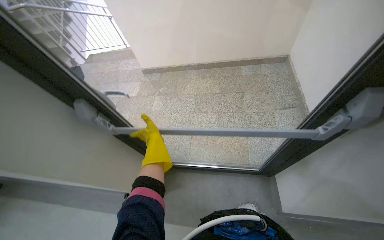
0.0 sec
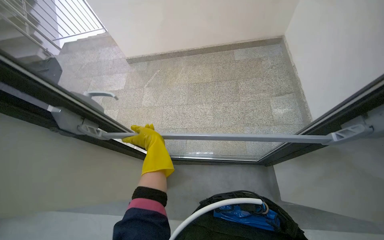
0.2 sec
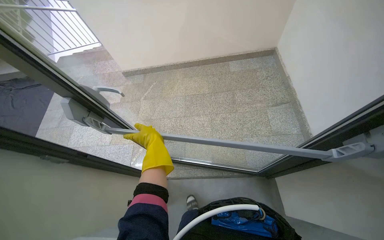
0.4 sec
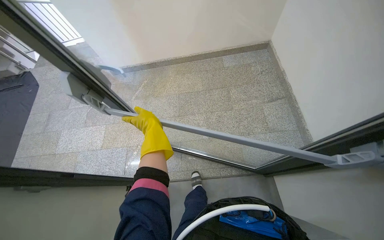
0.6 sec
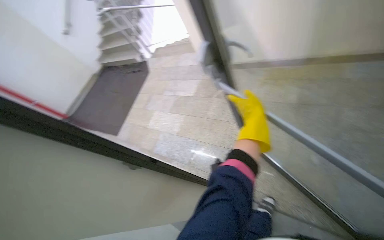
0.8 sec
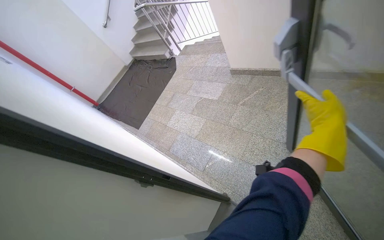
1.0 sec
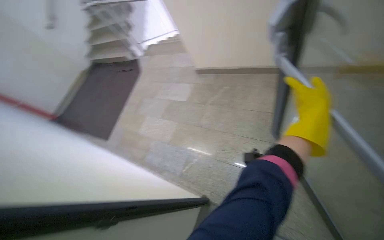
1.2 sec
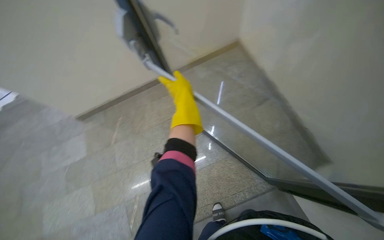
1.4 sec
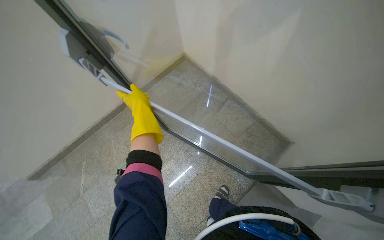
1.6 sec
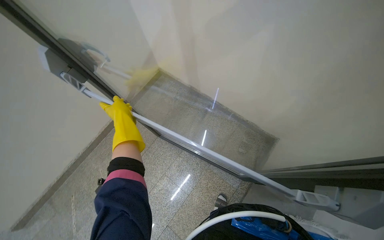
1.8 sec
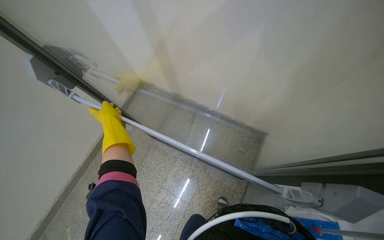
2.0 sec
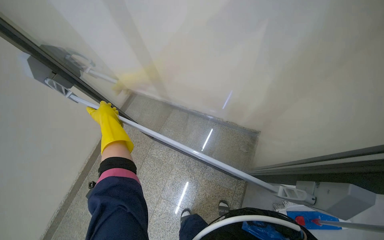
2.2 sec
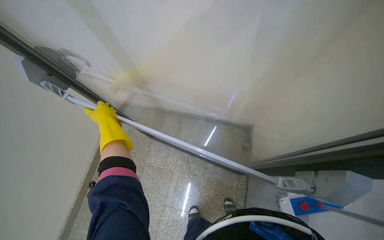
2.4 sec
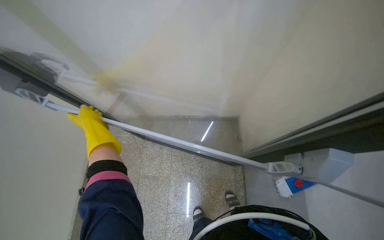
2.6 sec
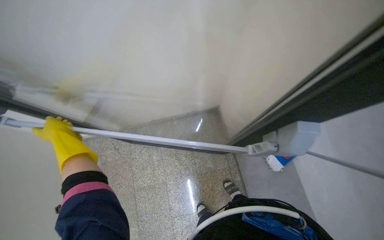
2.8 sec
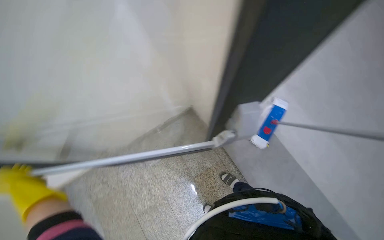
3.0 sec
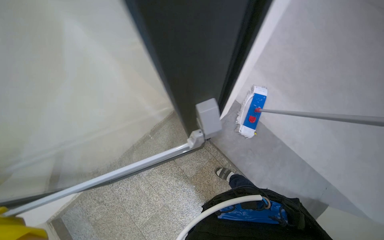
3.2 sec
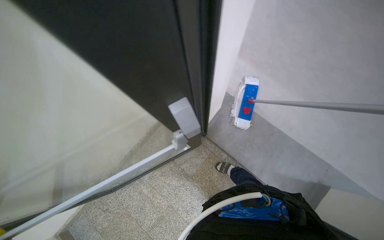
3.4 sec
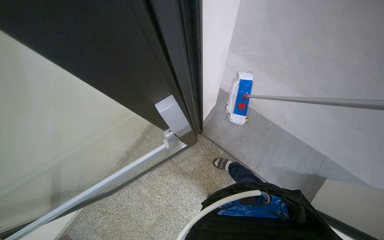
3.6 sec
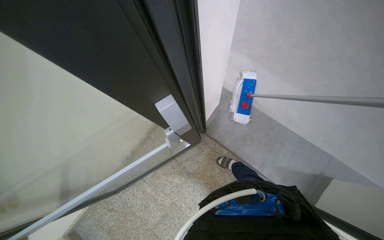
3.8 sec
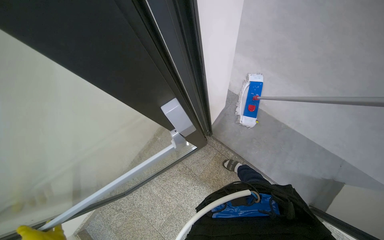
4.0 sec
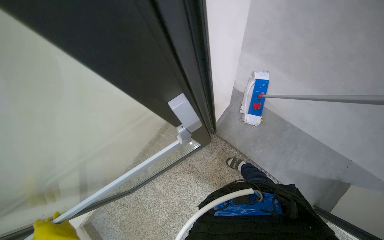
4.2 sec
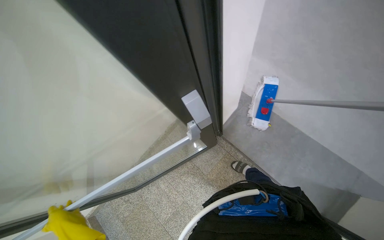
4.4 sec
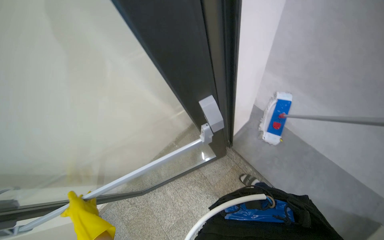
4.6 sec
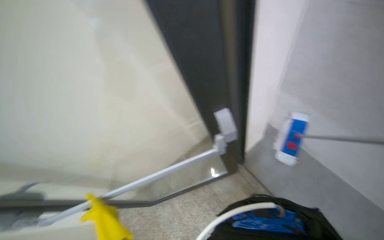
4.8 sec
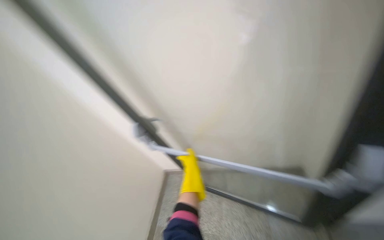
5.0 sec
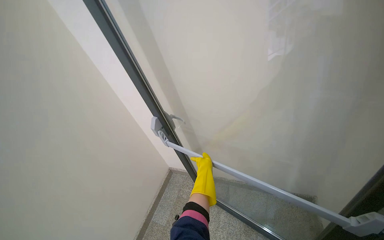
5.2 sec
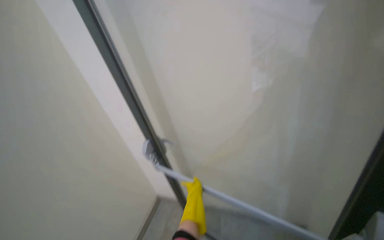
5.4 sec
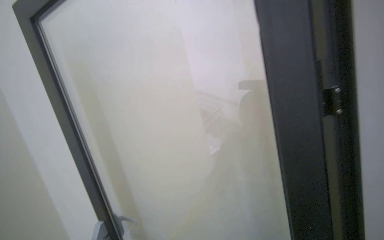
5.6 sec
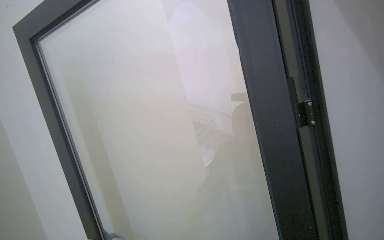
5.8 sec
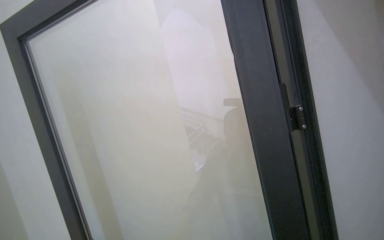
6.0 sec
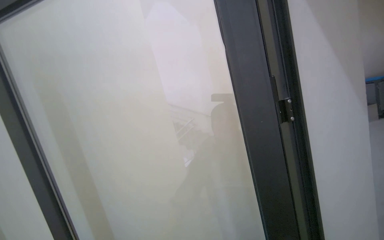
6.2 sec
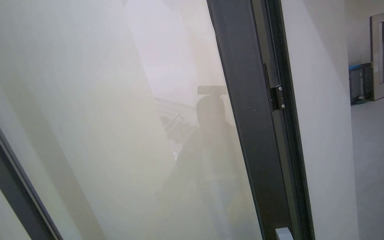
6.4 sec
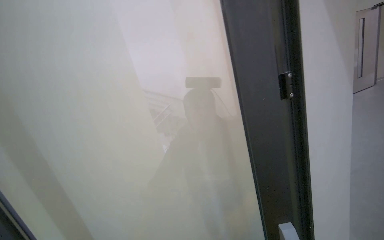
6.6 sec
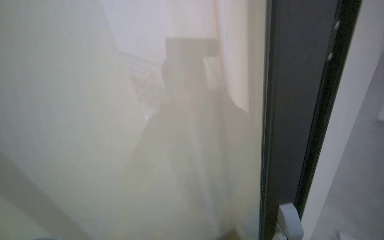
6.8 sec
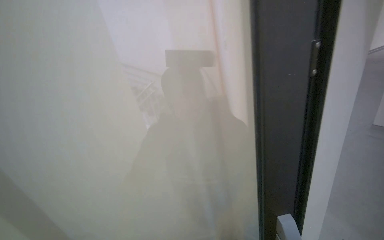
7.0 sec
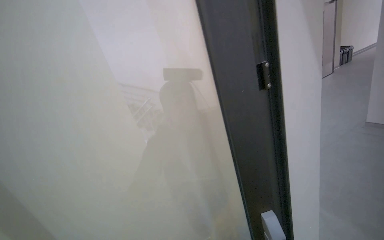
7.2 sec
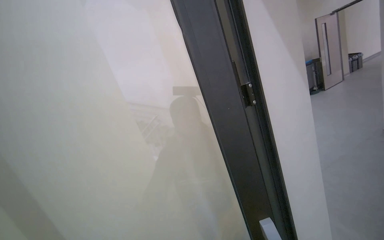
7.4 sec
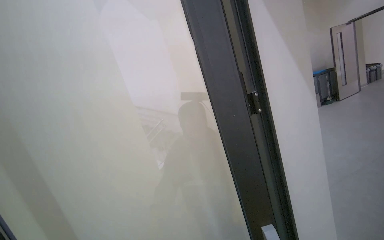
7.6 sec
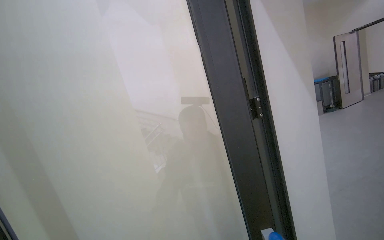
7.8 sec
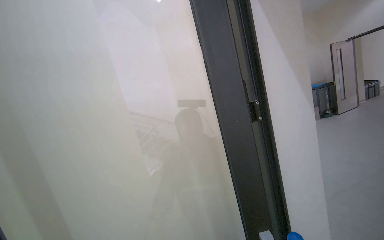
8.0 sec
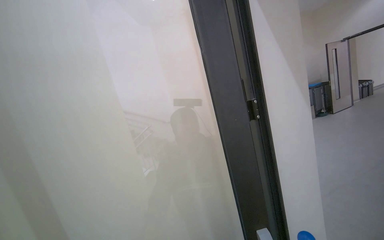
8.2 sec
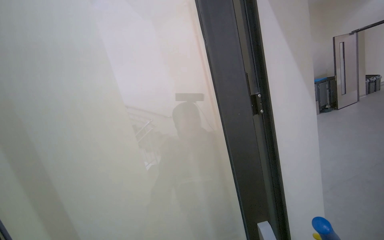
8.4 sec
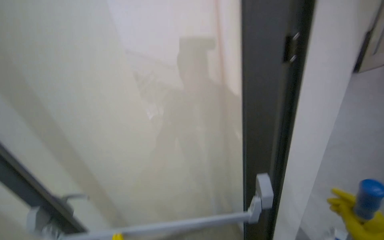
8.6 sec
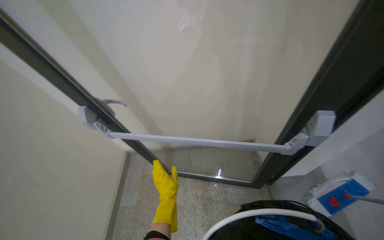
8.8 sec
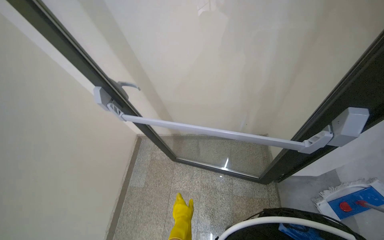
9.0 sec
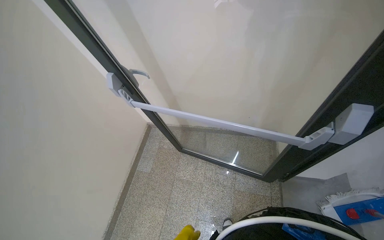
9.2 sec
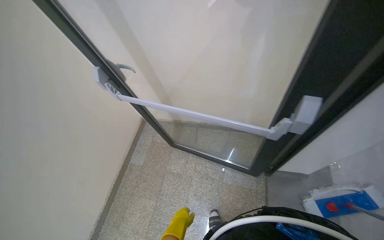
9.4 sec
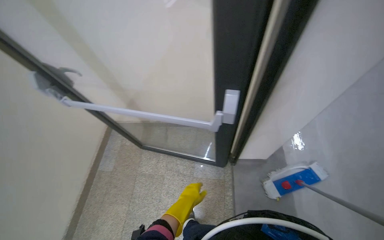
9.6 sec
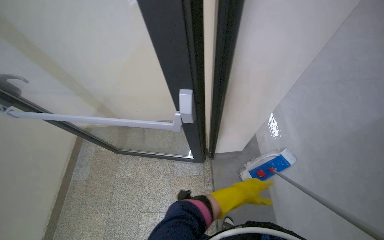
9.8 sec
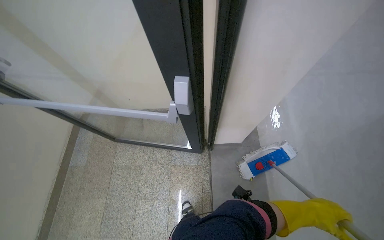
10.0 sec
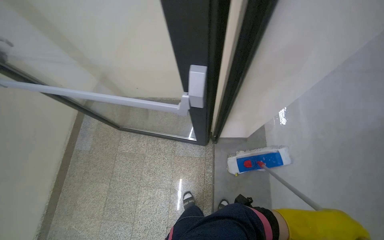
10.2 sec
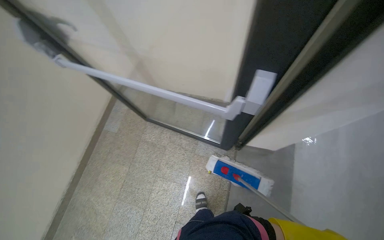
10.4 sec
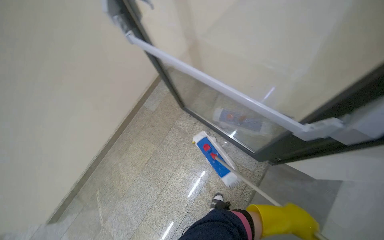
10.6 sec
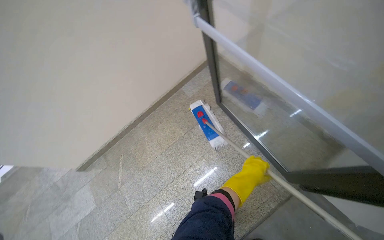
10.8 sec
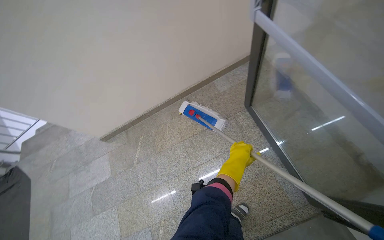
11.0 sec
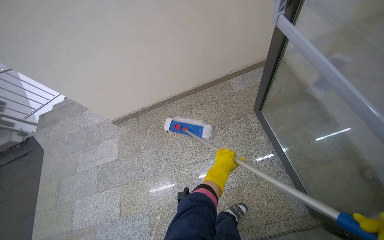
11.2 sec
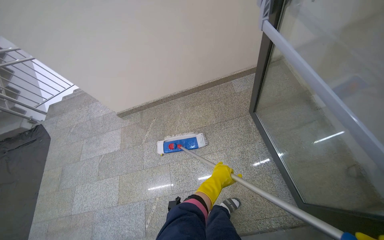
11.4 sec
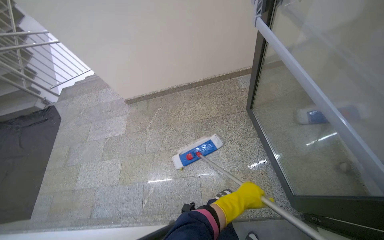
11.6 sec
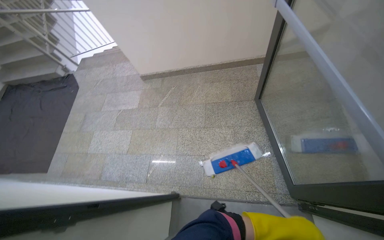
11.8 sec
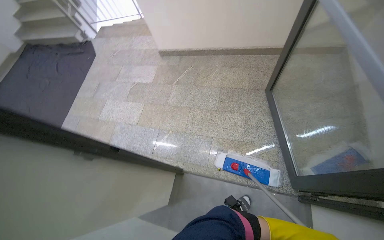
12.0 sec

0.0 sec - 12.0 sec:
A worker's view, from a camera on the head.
Job: mopping floor.
The whole recording: Mopping hallway floor. The worker mops the hallway floor using a flat mop and a bucket.
0.0 sec - 1.6 sec: The wearer moves some 50 cm. The wearer's head swings some 30 degrees to the right.
4.4 sec - 6.0 sec: The view tilts some 55 degrees upward.
6.0 sec - 7.6 sec: The view tips downward by roughly 10 degrees.
7.6 sec - 9.0 sec: The wearer looks some 20 degrees further to the left. The wearer looks some 25 degrees further downward.
9.0 sec - 10.4 sec: The wearer looks about 15 degrees further downward.
10.4 sec - 12.0 sec: The wearer's head swings about 85 degrees to the left. The view tips downward by about 20 degrees.

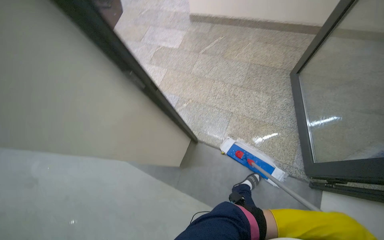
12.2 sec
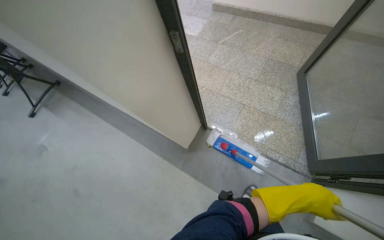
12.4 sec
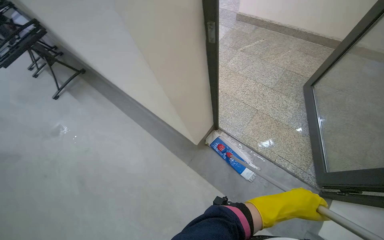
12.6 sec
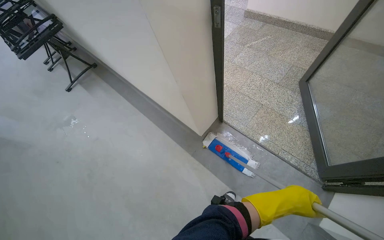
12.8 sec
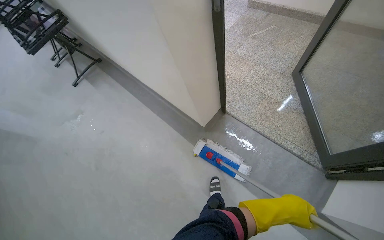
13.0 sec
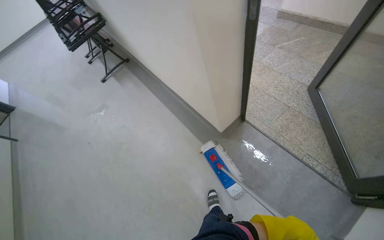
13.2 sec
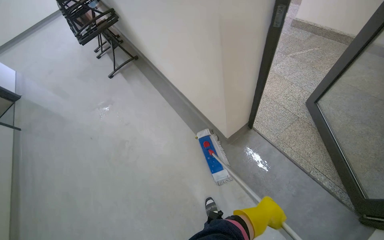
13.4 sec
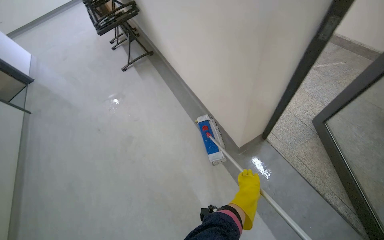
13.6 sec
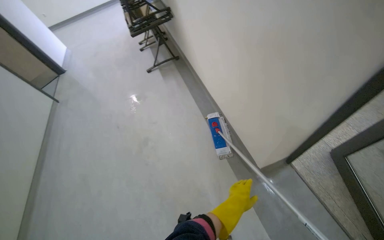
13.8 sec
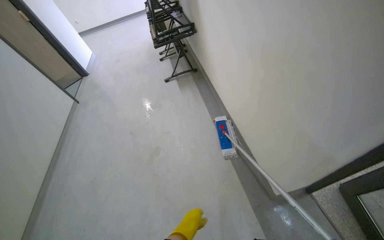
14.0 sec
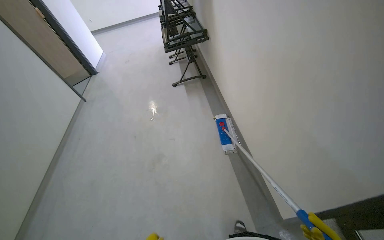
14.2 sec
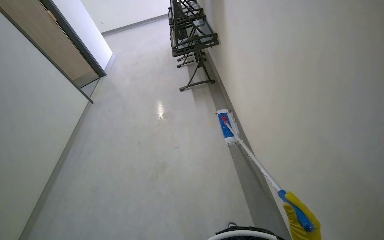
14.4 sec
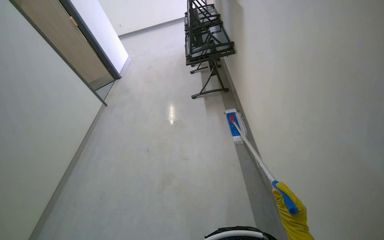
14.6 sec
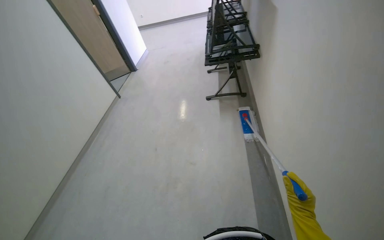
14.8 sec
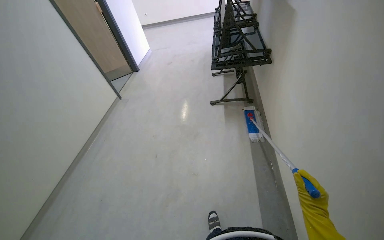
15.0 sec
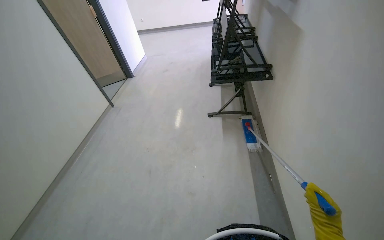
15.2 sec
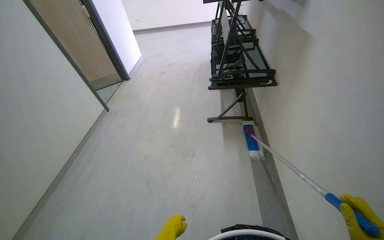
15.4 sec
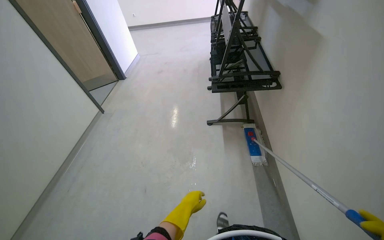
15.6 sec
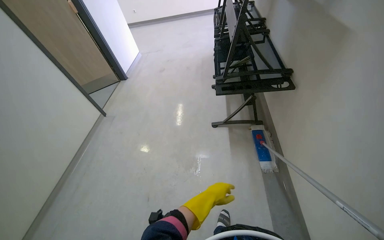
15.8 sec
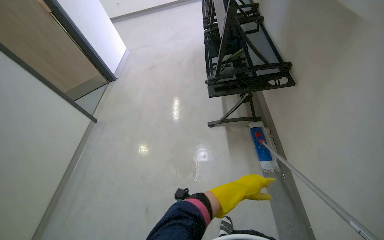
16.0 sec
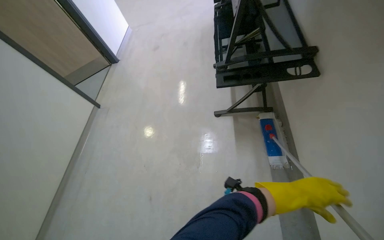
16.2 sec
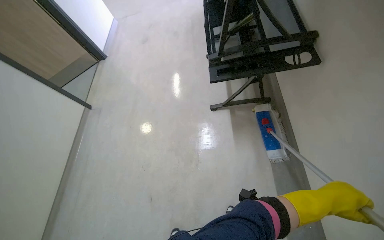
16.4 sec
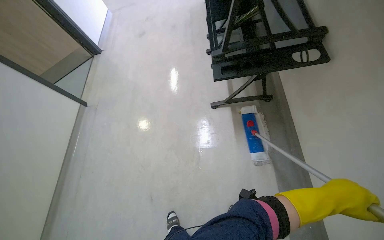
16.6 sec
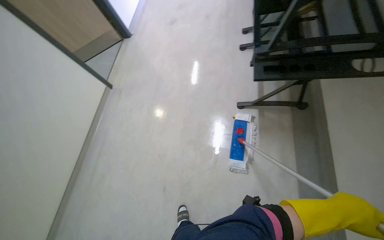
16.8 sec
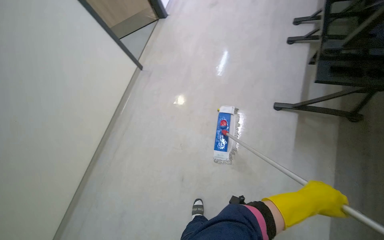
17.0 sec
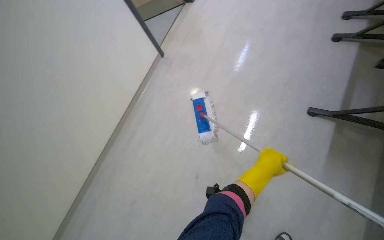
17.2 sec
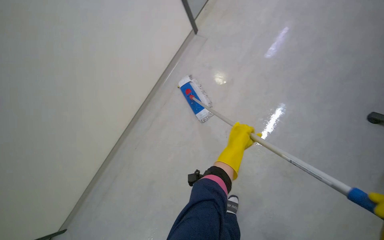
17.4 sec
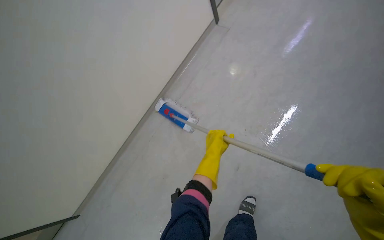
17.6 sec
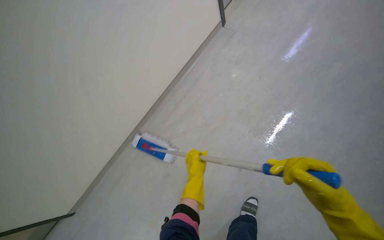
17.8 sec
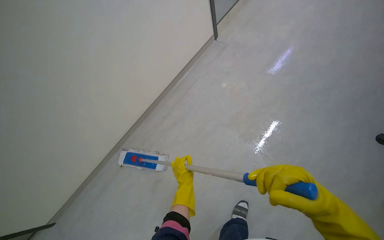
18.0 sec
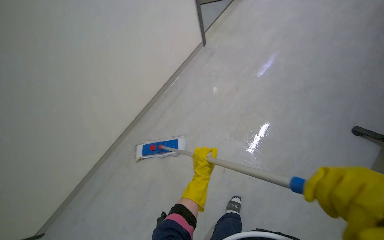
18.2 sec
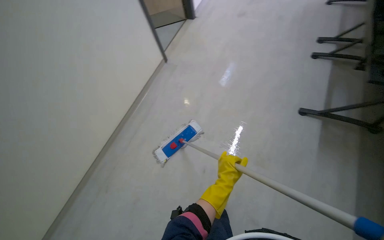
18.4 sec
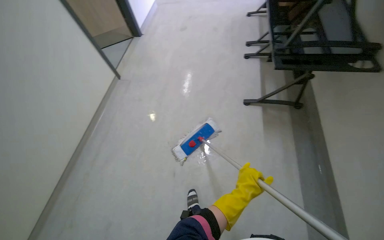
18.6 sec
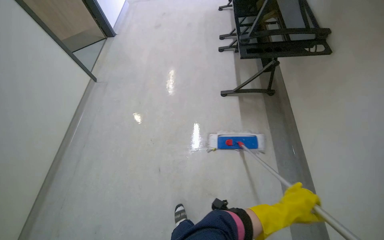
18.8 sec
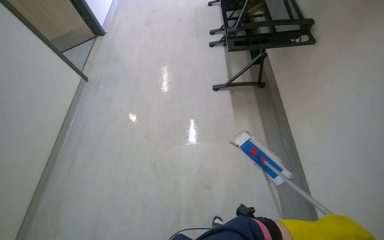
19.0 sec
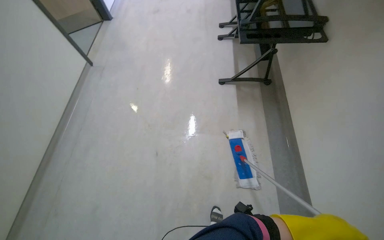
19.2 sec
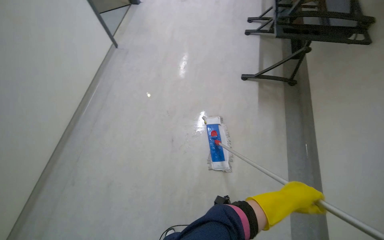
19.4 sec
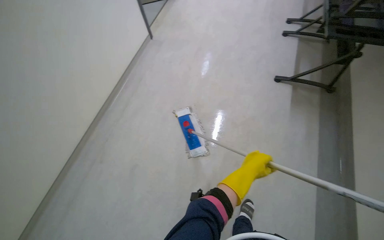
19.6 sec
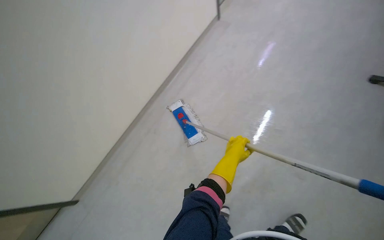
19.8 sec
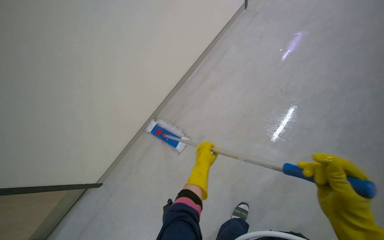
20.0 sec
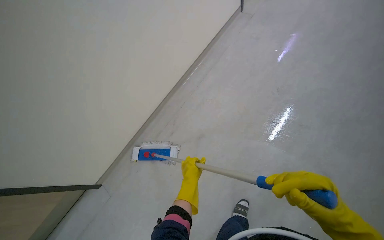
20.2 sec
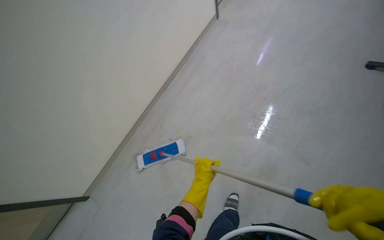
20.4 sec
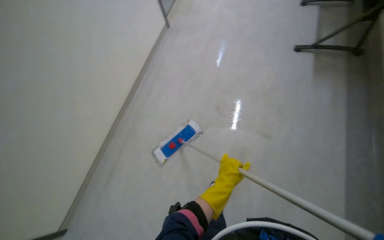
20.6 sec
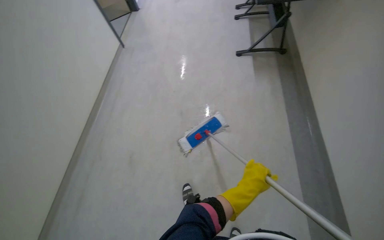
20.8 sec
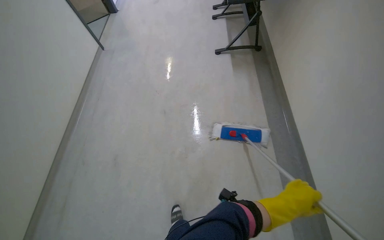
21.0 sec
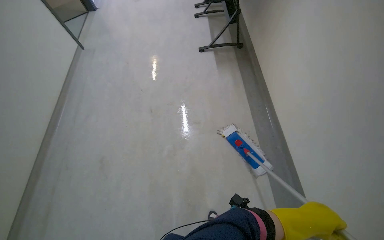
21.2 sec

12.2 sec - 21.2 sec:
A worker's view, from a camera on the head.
Job: mopping floor.
The whole recording: Mopping hallway floor. The worker mops the hallway floor using a flat mop and a bucket.
12.2 sec - 13.8 sec: The head travels some 60 cm. The head rotates some 45 degrees to the left.
13.8 sec - 15.2 sec: The camera travels some 80 cm. The head turns to the left by approximately 25 degrees.
15.2 sec - 16.6 sec: The camera travels about 80 cm. The camera pitches downward, by some 20 degrees.
16.6 sec - 18.2 sec: The wearer moves approximately 60 cm. The head turns to the left by roughly 35 degrees.
18.2 sec - 19.8 sec: The head turns to the right by approximately 30 degrees.
19.8 sec - 21.2 sec: The scene rotates counterclockwise by about 40 degrees. The left hand goes roughly 60 cm to the right, down the picture and nearer to the camera.
